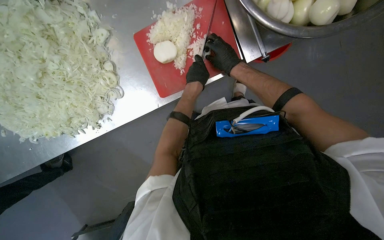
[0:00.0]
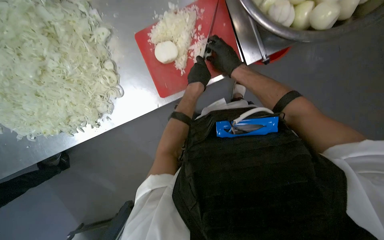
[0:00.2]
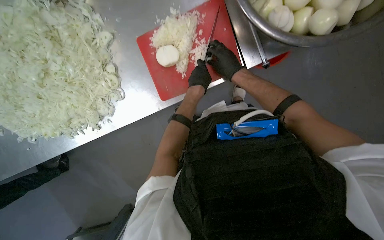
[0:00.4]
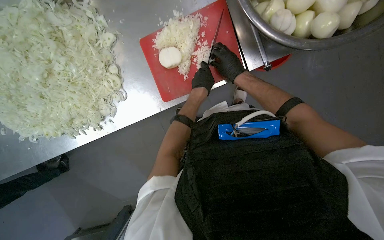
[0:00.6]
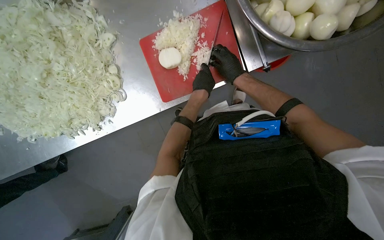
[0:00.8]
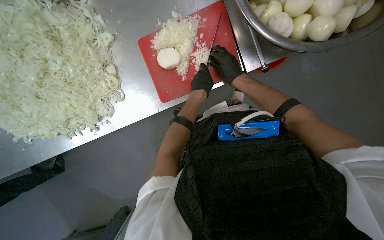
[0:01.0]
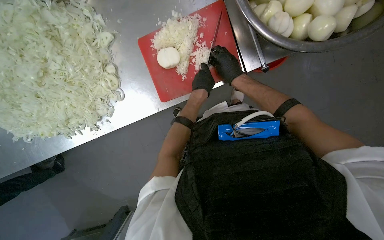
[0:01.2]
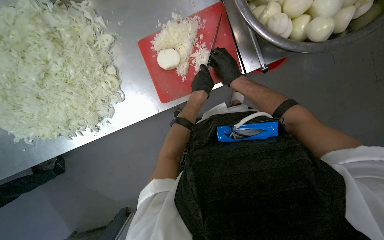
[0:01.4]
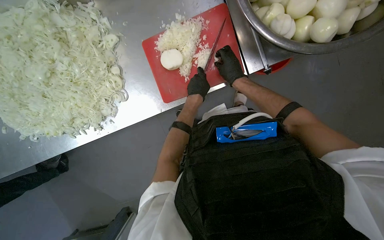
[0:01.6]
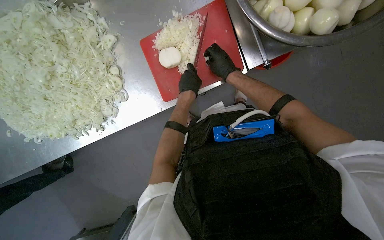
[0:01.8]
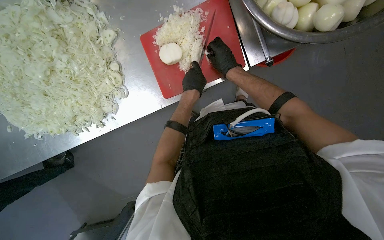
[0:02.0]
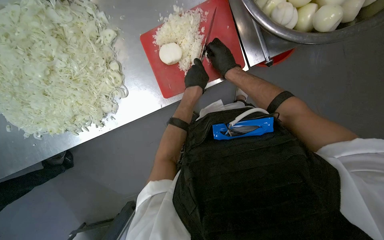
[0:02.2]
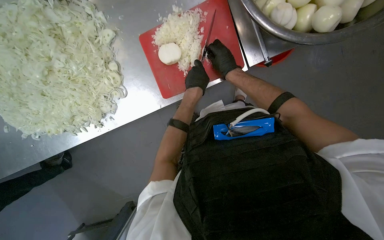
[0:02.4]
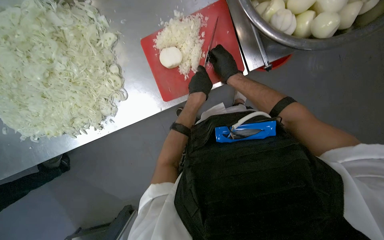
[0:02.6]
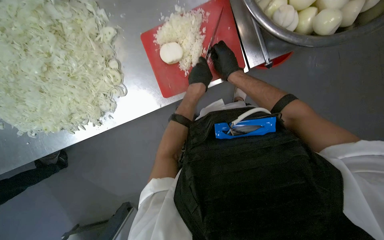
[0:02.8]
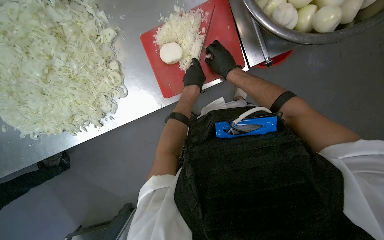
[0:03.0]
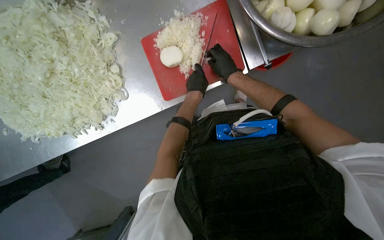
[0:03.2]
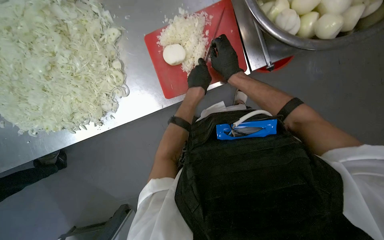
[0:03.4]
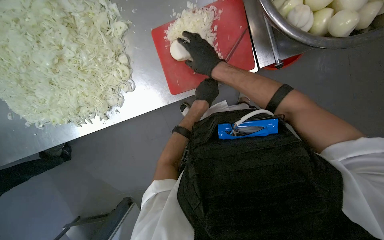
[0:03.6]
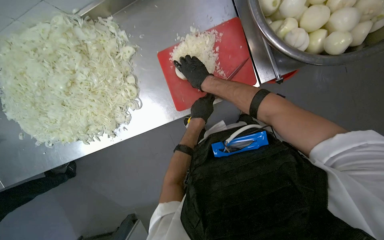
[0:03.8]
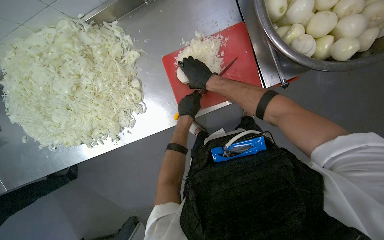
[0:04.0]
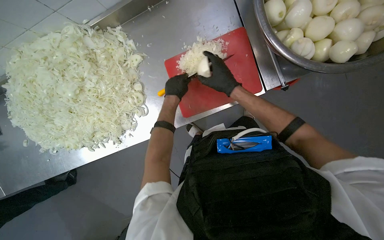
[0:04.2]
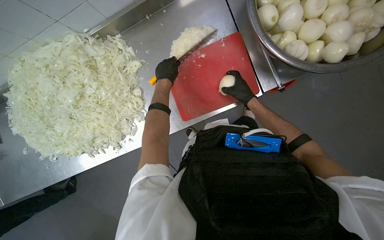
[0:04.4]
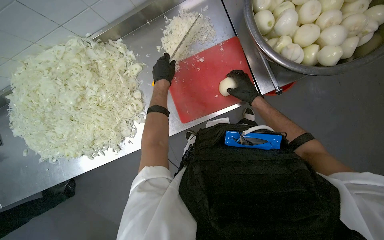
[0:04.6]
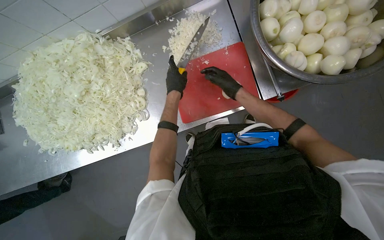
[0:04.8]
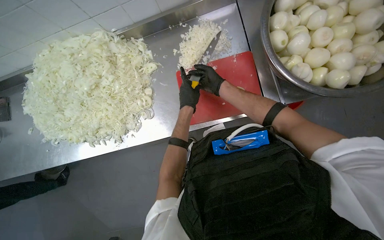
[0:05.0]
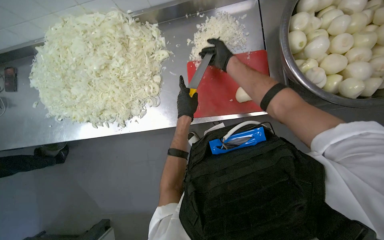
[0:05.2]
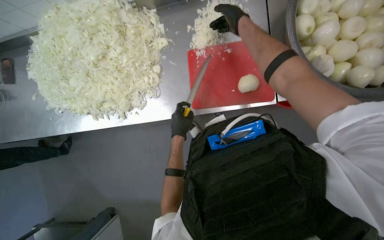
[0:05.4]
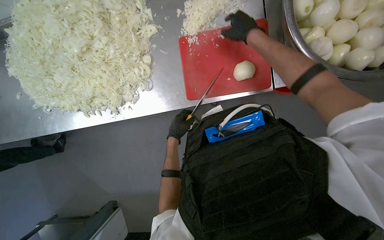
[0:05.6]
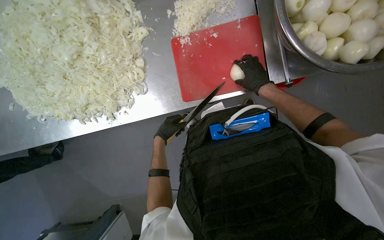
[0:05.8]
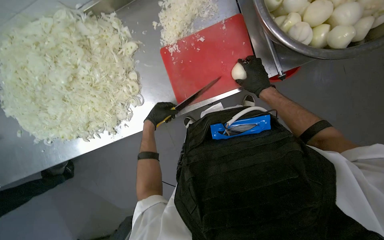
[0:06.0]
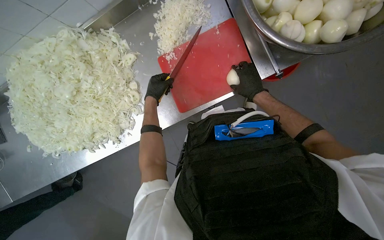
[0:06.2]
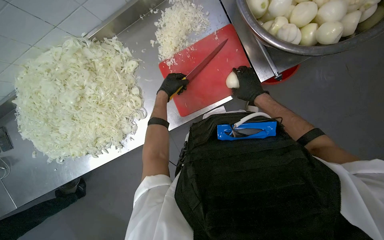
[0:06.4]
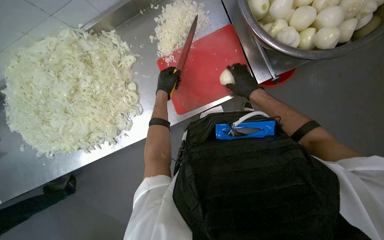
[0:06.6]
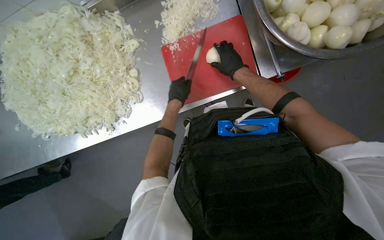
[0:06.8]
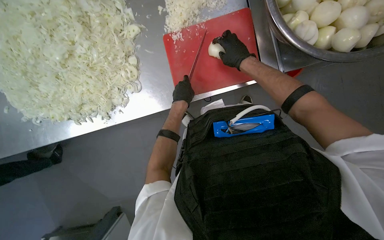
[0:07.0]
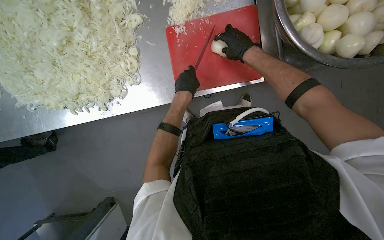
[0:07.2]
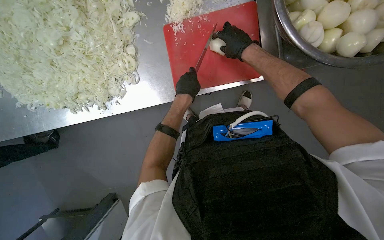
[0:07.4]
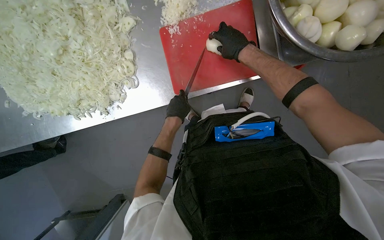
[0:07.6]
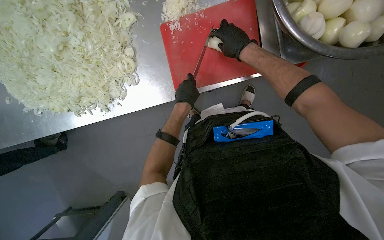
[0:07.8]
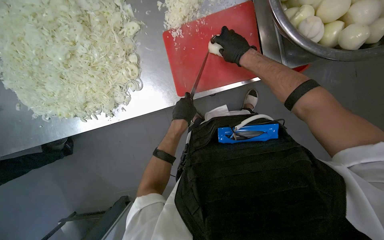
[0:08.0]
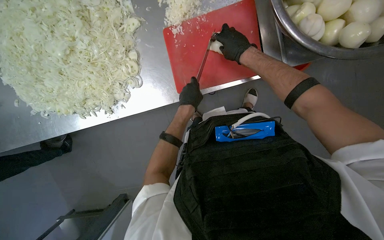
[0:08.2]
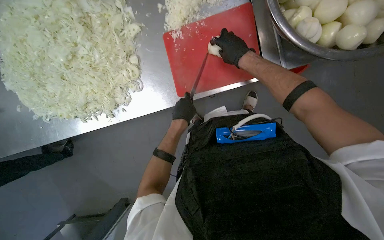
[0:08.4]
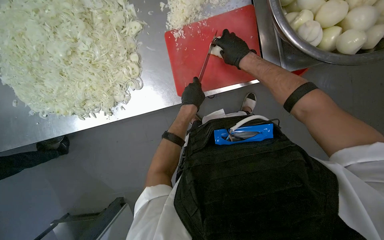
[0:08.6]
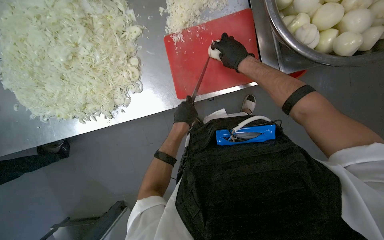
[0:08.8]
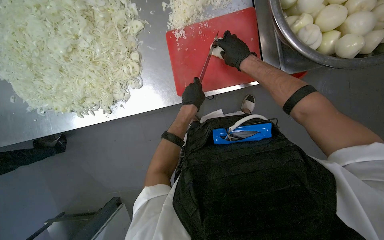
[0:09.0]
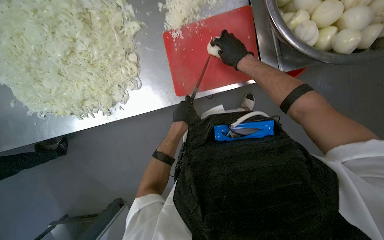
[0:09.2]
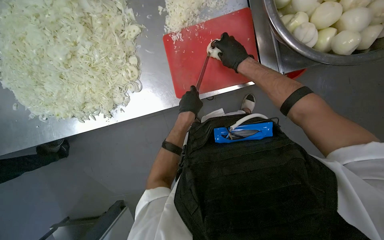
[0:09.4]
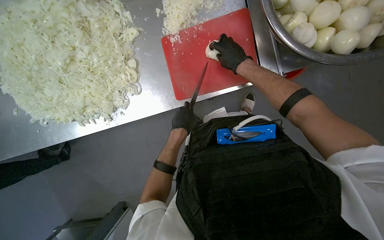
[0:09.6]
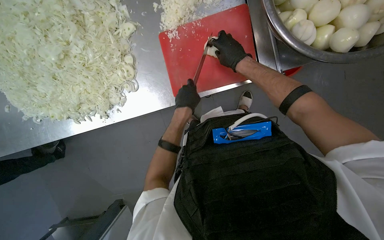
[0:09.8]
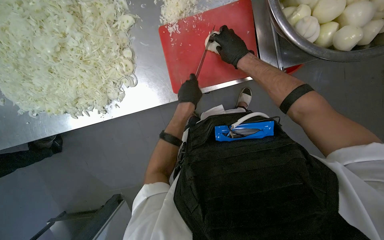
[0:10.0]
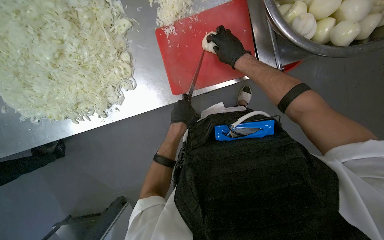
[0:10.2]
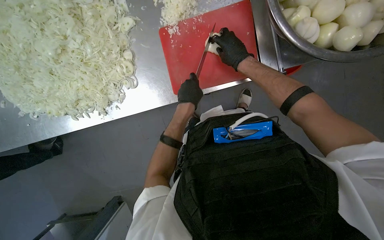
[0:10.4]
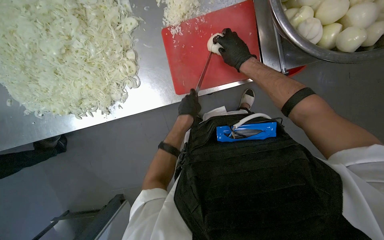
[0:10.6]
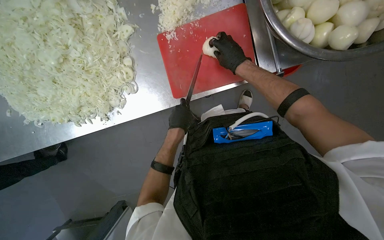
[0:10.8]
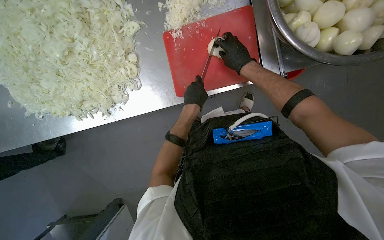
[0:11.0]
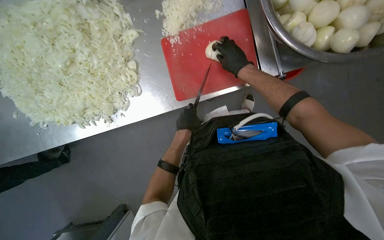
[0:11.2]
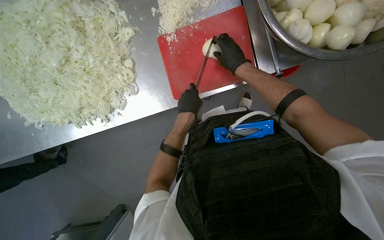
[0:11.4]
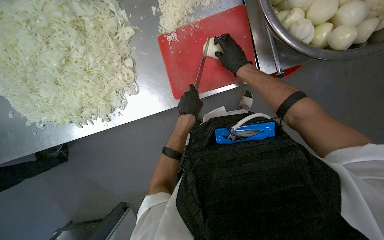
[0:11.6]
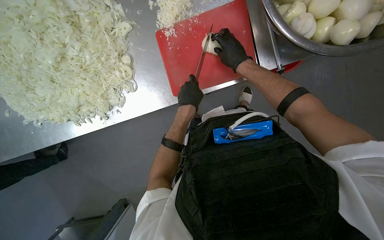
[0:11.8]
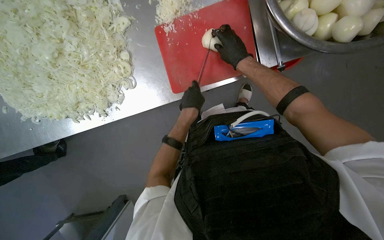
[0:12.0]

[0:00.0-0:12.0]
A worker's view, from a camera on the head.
Job: preparing food.
The whole recording: Preparing onions on cutting board. The worker slices and dices peeled onions on a red cutting board.
0:00.0 to 0:03.0: The hands are busy where they are.
0:03.0 to 0:04.4: The left hand is displaced to the left by about 20 cm, and moves about 5 cm down the picture and comes back.
0:04.4 to 0:06.0: The left hand is displaced down the picture and to the left by approximately 25 cm; the right hand goes up the picture and returns, approximately 25 cm each way.
0:06.0 to 0:07.6: The right hand moves up the picture, approximately 10 cm. Meanwhile the left hand goes about 15 cm to the right.
0:07.6 to 0:10.4: The hands work in one place, with small movements.
0:10.4 to 0:12.0: The left hand goes up and down the picture, about 10 cm each way, reversing 3 times.

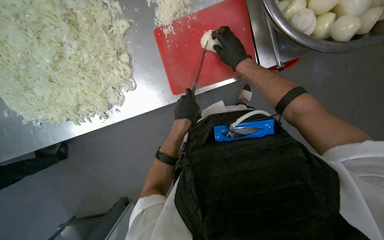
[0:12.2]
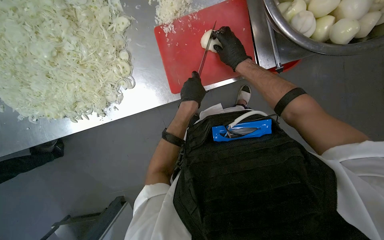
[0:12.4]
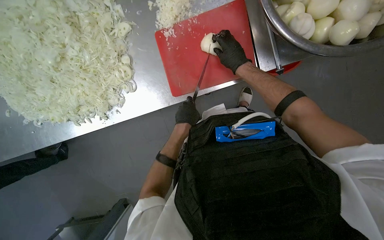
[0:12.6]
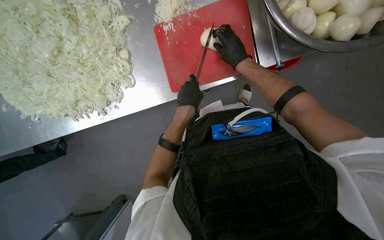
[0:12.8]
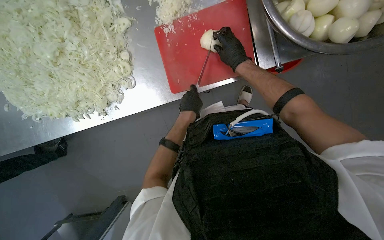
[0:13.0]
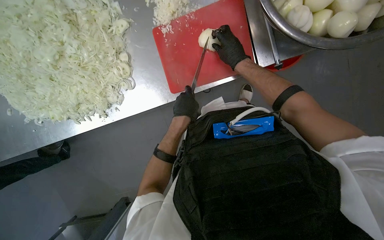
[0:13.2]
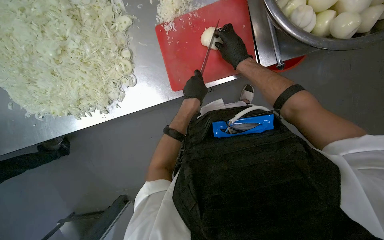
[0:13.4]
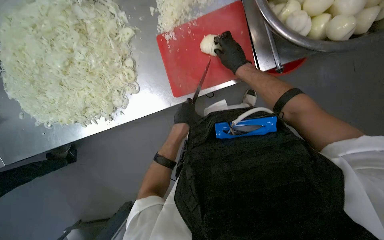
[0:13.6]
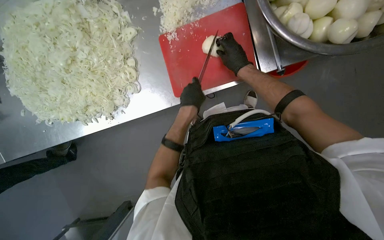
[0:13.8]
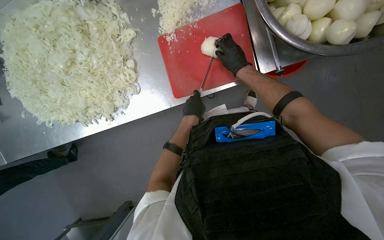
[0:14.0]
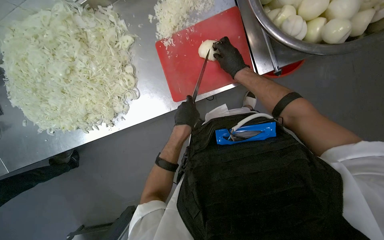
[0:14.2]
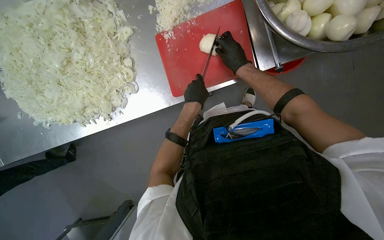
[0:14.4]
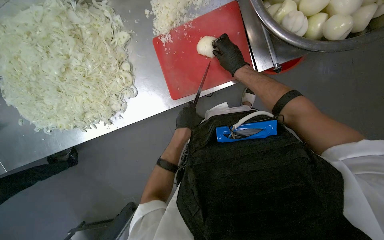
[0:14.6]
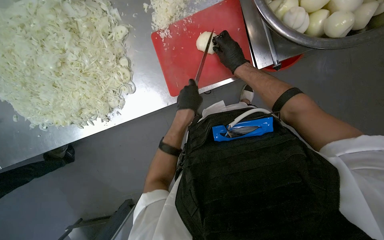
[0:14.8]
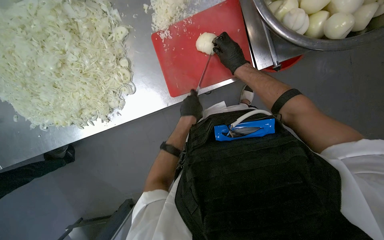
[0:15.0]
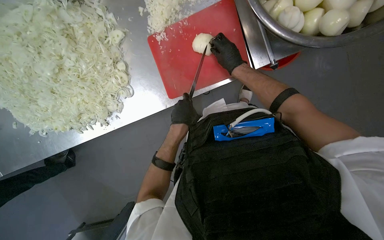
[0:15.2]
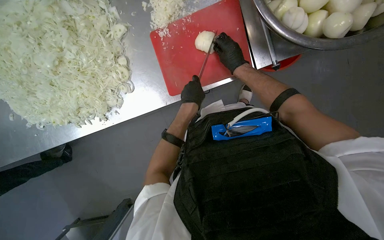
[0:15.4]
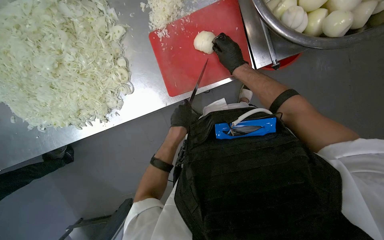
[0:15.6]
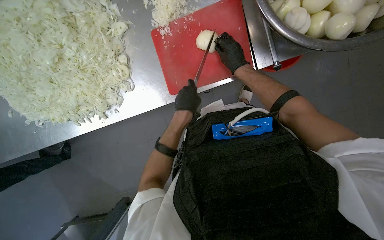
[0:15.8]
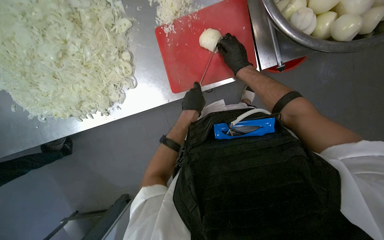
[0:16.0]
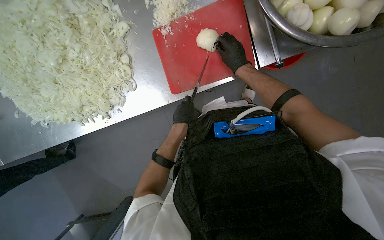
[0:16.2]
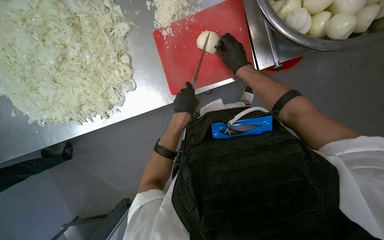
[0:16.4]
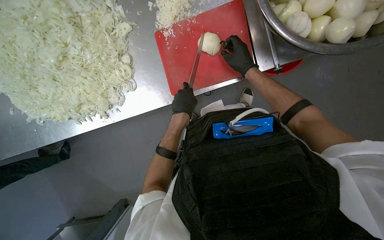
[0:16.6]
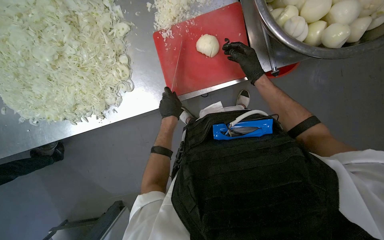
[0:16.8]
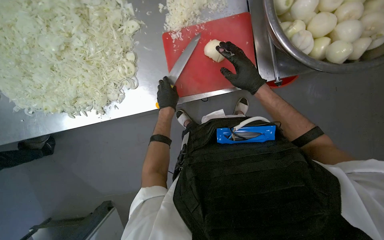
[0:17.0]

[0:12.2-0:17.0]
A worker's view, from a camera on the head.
Job: preparing food.
The whole recording: Preparing onions on cutting board. The worker slices and dices peeled onions on a red cutting board.
0:12.2 to 0:15.4: The hands stay close to where they were, moving slightly.
0:15.4 to 0:17.0: The right hand shifts approximately 10 cm nearer to the camera. The left hand travels to the left by about 10 cm.

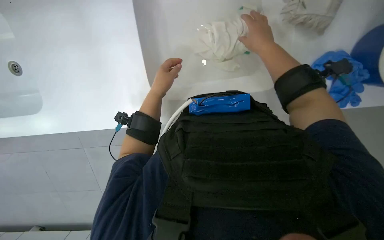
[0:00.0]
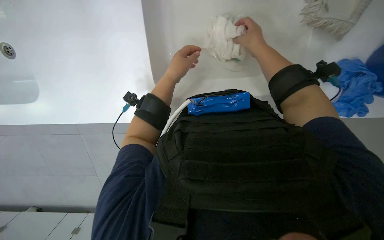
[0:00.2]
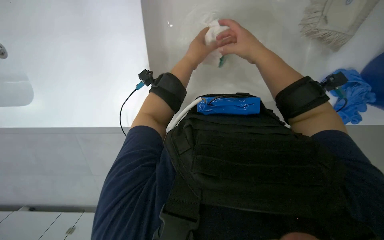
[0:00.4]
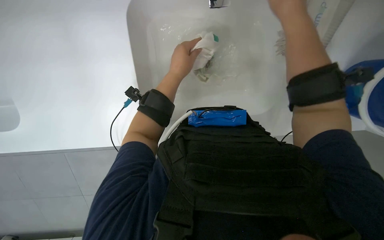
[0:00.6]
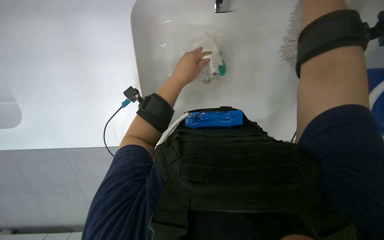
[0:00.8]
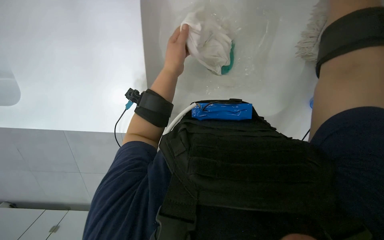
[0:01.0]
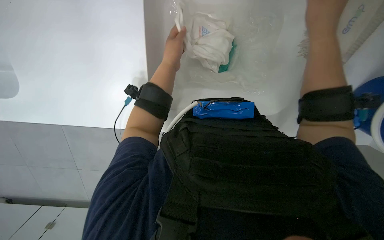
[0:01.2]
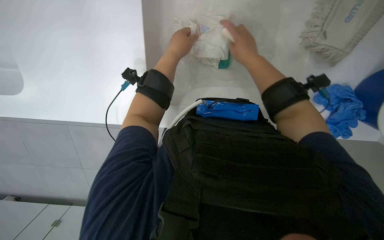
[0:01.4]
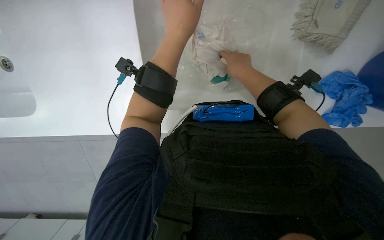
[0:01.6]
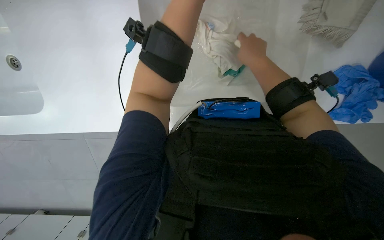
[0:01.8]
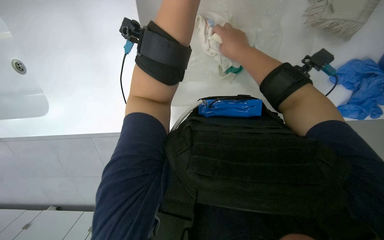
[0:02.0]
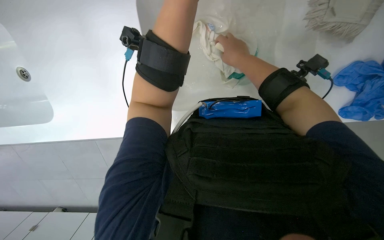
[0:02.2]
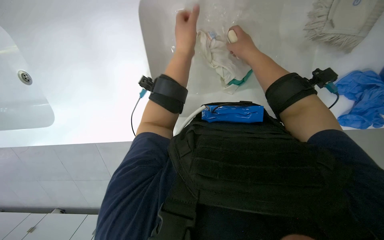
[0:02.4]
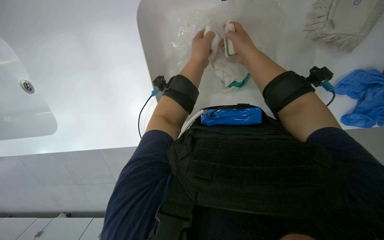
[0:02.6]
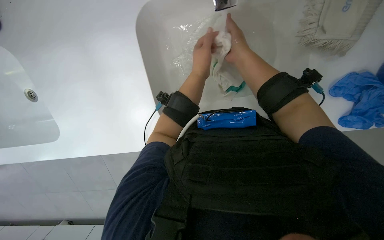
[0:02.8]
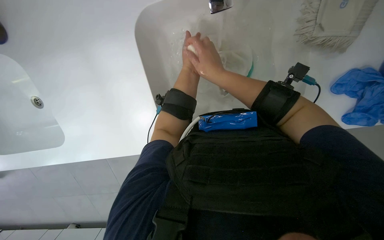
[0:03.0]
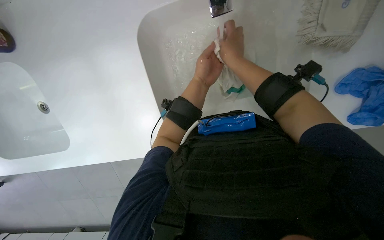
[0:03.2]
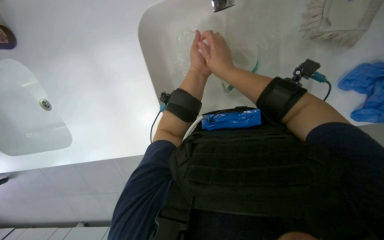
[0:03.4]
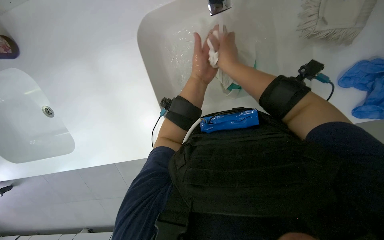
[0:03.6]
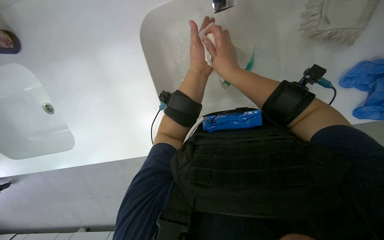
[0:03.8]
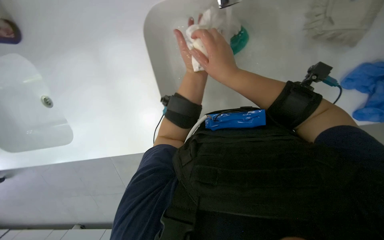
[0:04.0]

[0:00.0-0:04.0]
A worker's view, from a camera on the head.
Job: preparing cleaning supplies.
The whole recording: Washing cleaning cloths and sponge. The worker washes cleaning cloths and a sponge in the sink.
0:00.0 to 0:01.4: The right hand reaches about 20 cm nearer to the camera, then returns. Meanwhile the left hand shifts about 10 cm up the picture.
0:02.6 to 0:04.0: The right hand moves to the left, about 10 cm.